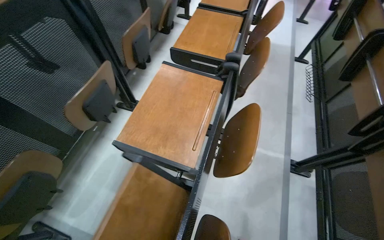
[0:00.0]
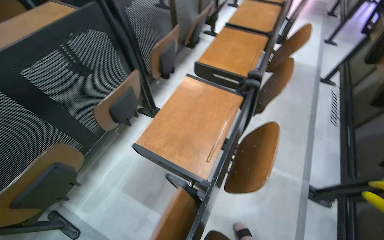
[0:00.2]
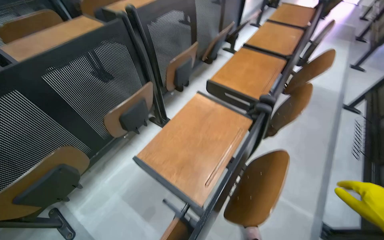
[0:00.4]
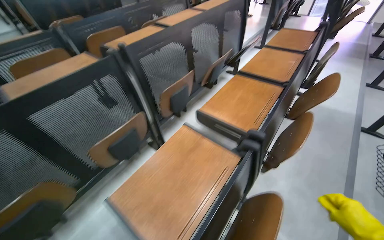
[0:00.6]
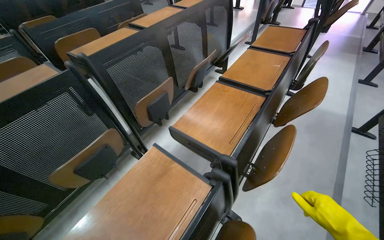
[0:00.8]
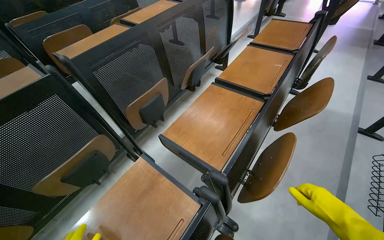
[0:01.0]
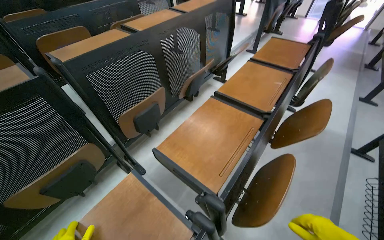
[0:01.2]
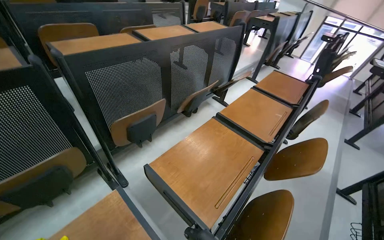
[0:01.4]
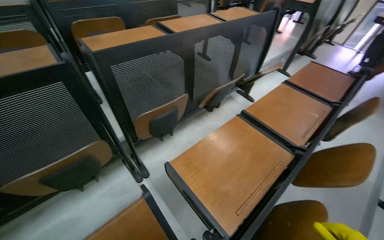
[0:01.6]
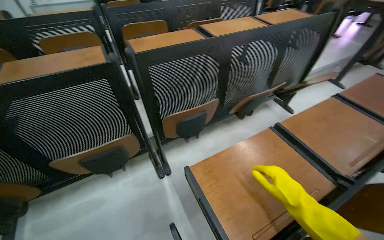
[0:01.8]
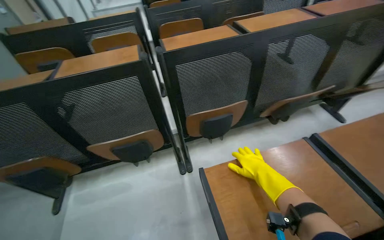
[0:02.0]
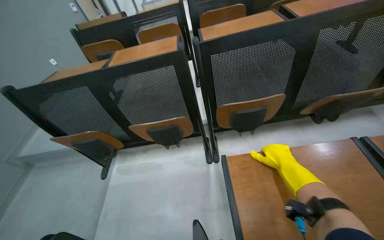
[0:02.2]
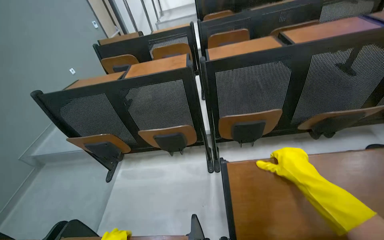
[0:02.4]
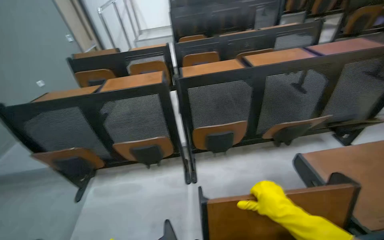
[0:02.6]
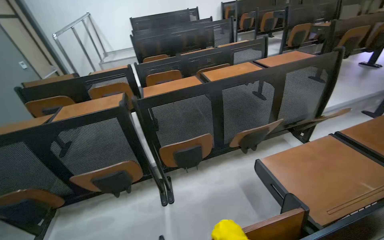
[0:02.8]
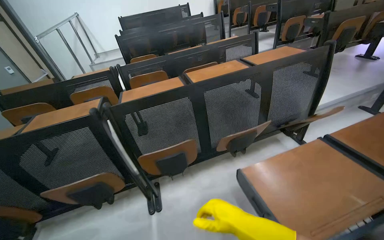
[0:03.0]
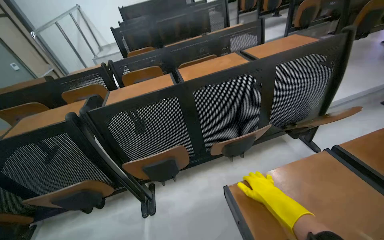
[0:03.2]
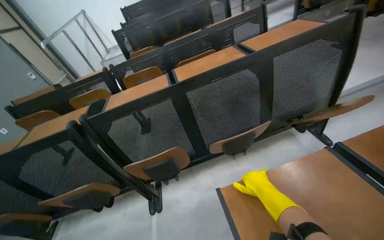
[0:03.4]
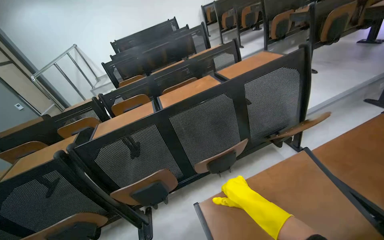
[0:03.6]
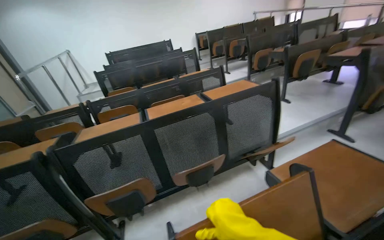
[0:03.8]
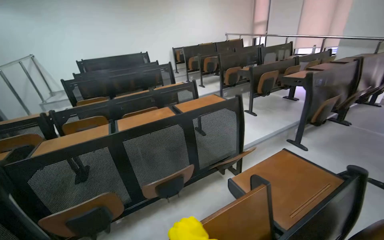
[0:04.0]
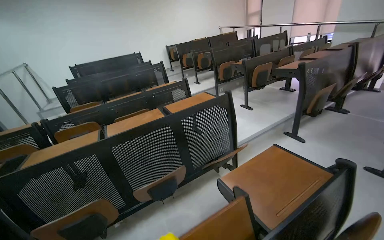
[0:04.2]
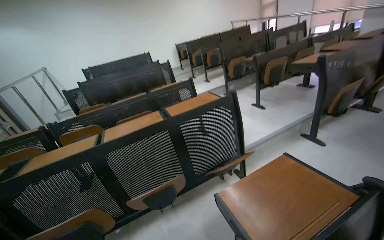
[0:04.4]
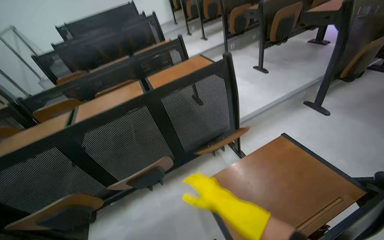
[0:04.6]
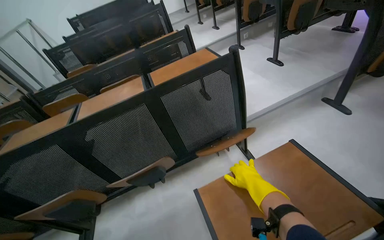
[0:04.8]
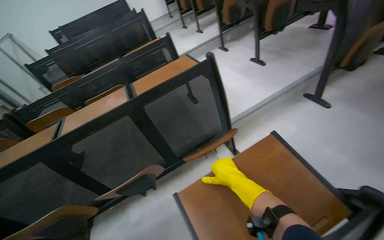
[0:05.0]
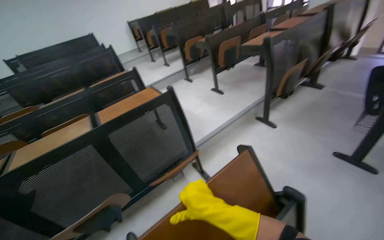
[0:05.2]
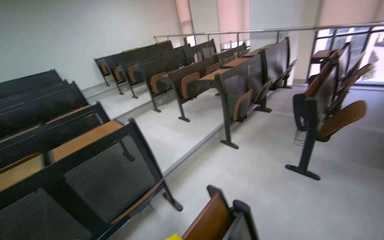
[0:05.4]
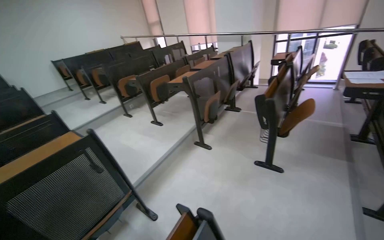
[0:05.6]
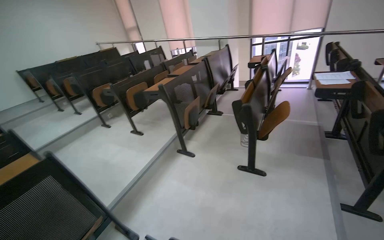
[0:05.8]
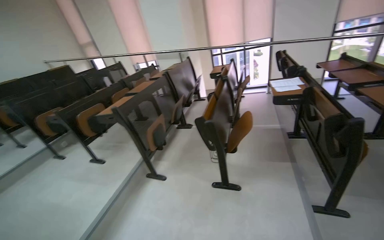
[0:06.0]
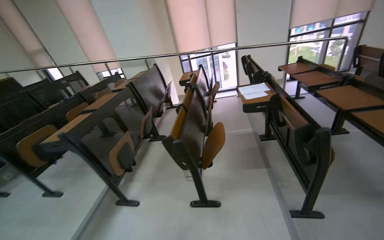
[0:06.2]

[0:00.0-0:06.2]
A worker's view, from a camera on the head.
Job: organizing items.
The whole recording: Folding up classroom desks. The worker walks through the classroom, folding up the desks.
0:00.0 to 0:01.6: The wearer moves some 60 cm. The wearer's head swings about 30 degrees to the left. The wearer looks approximately 15 degrees further upward.
0:01.6 to 0:03.2: The camera travels about 60 cm. The head rotates roughly 30 degrees to the left.
0:03.2 to 0:04.6: The head travels to the right, about 60 cm.
0:04.6 to 0:06.2: The camera is carried roughly 90 cm. The head rotates about 55 degrees to the right. The view tilts some 25 degrees upward.
